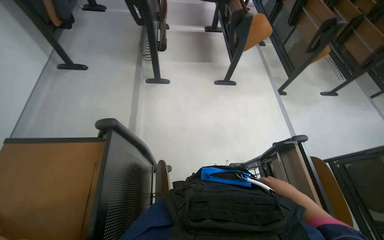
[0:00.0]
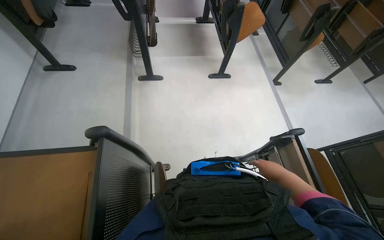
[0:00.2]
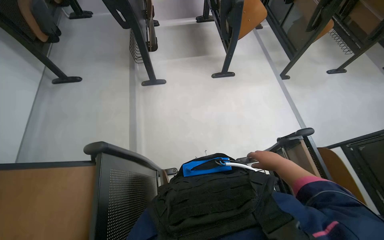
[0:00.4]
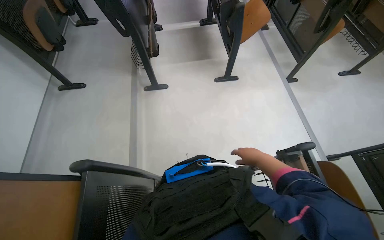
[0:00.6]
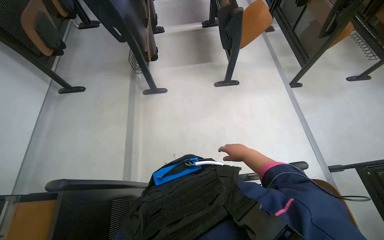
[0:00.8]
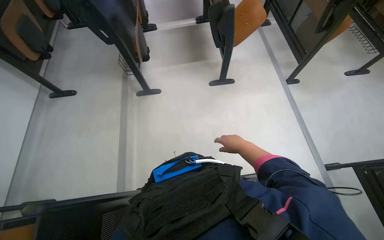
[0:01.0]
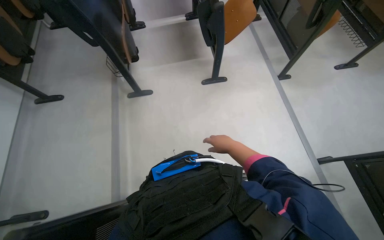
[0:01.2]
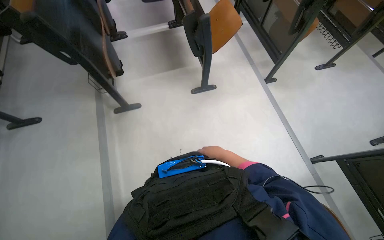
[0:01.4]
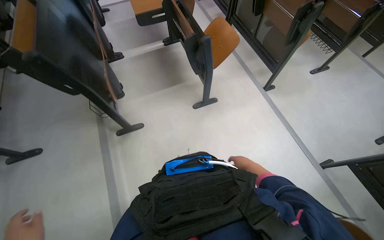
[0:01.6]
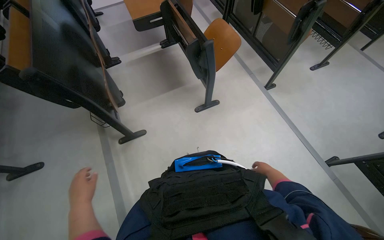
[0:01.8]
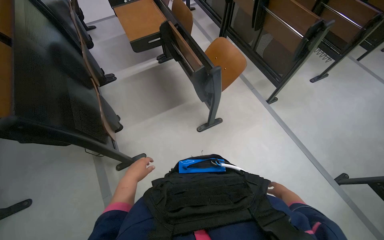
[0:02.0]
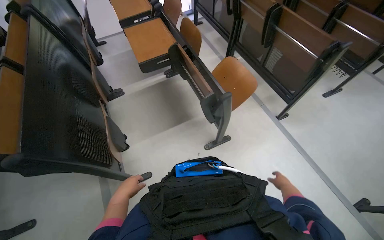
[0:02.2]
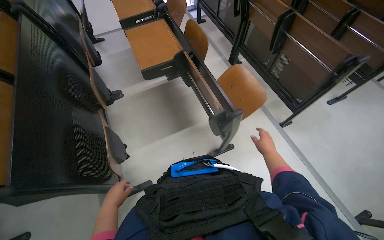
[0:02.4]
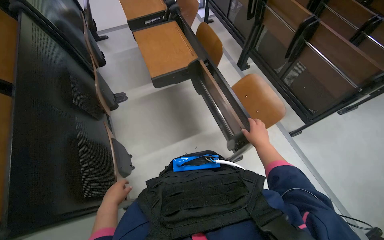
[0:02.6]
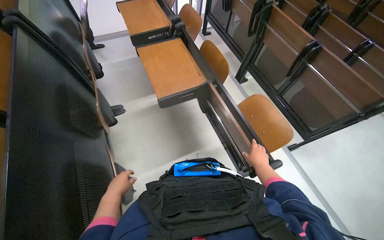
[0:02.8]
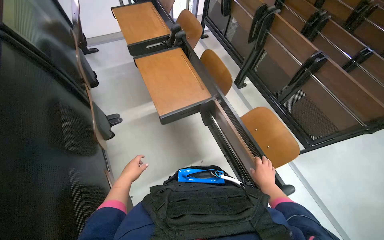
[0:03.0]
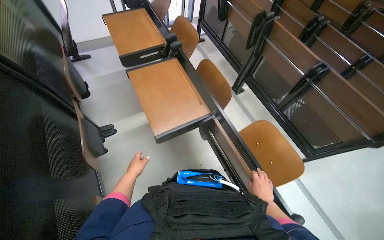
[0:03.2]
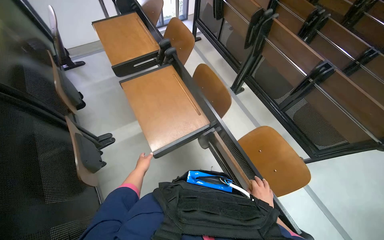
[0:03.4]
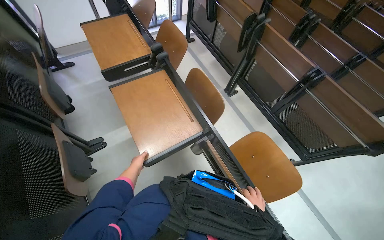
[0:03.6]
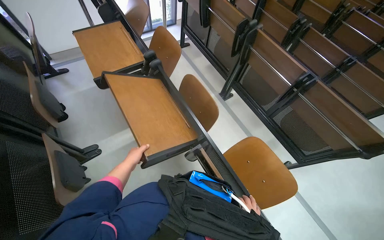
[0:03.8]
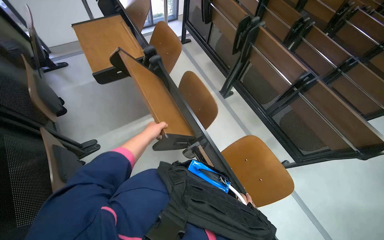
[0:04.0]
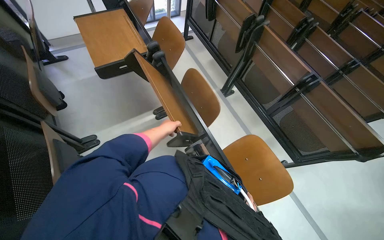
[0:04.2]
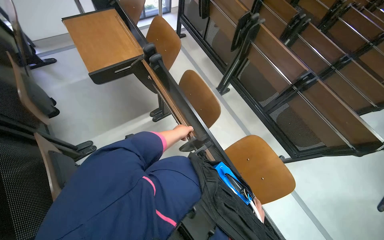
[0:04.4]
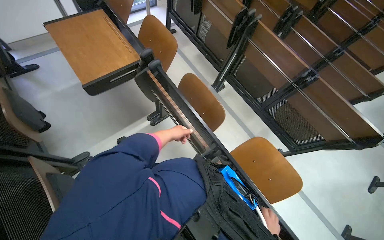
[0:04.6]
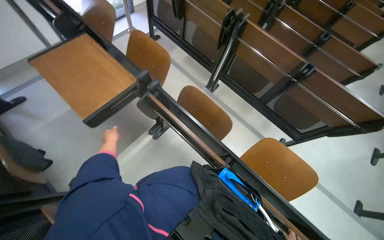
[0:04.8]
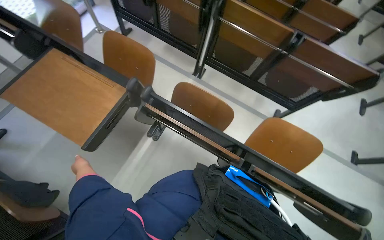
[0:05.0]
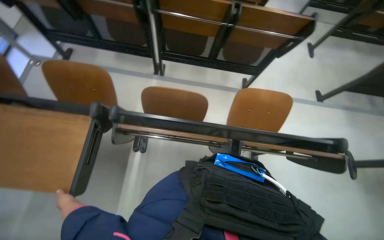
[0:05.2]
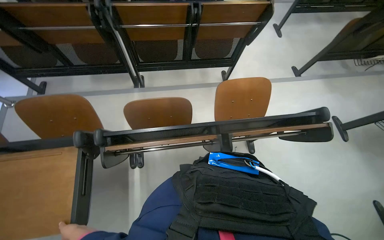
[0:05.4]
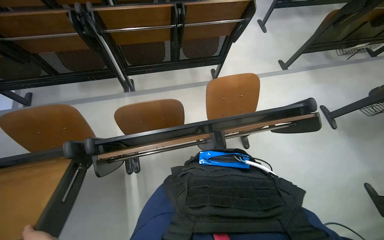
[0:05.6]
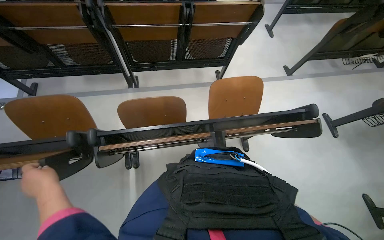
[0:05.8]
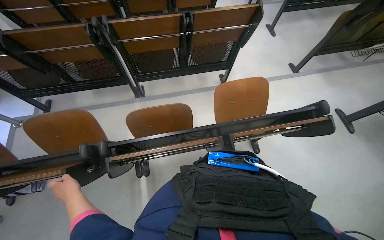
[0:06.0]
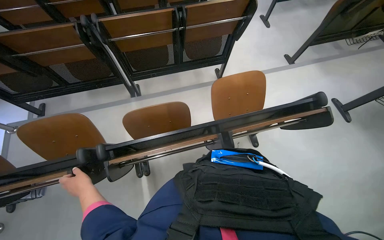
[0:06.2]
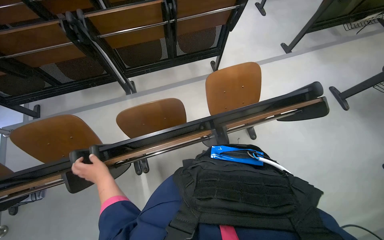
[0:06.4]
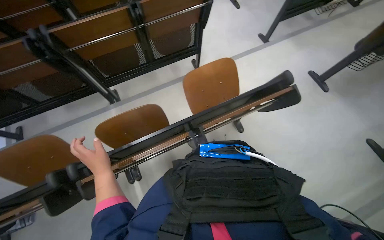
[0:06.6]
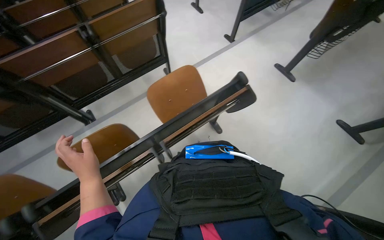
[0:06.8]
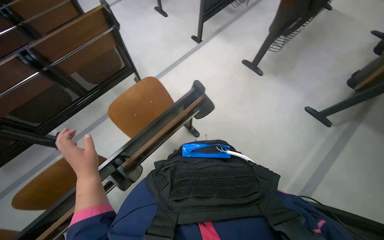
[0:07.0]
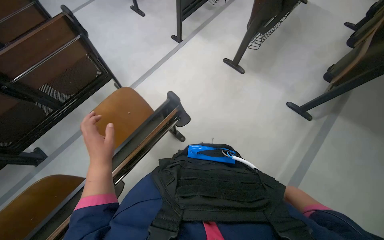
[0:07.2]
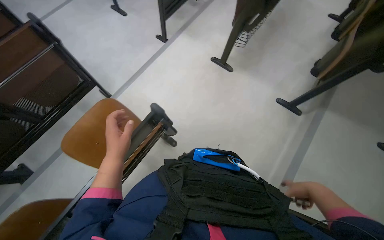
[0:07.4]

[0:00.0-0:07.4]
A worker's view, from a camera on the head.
Job: organizing items.
The whole recording: Organizing lecture hall desks. The worker moves and adjusts desks in the lecture hall, picking up small items from the surfaces.
0:00.0 to 0:01.4: The head travels about 50 cm.
0:01.4 to 0:03.0: The camera is carried some 1 m.
0:03.0 to 0:04.4: The right hand goes about 15 cm farther from the camera; the left hand travels up the picture, farther from the camera and to the right by approximately 50 cm.
0:04.4 to 0:06.0: The wearer's head swings approximately 70 degrees to the right.
0:06.0 to 0:07.4: The wearer moves roughly 60 cm. The wearer's head swings approximately 45 degrees to the right.

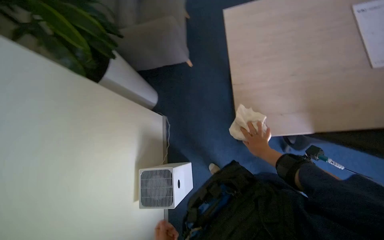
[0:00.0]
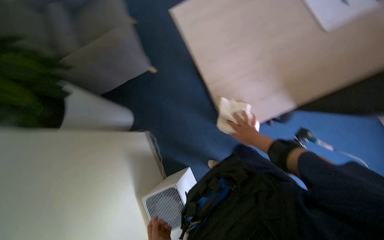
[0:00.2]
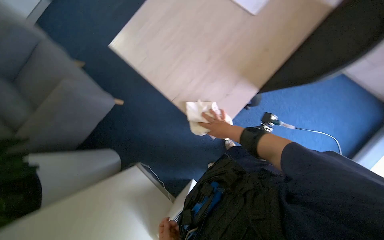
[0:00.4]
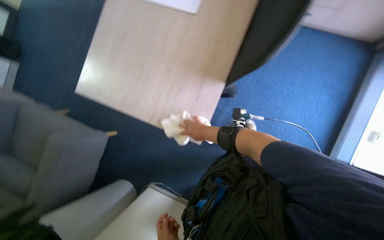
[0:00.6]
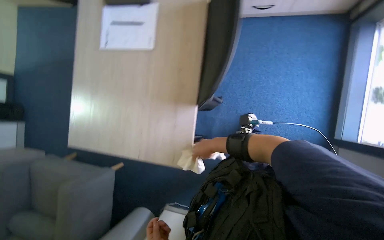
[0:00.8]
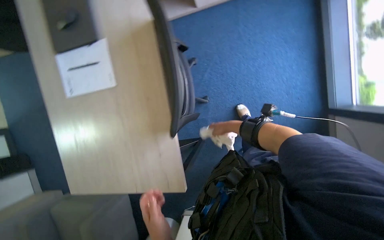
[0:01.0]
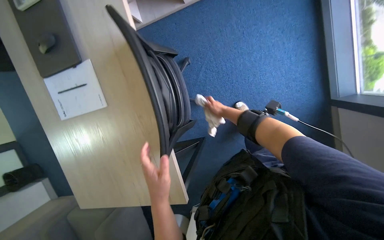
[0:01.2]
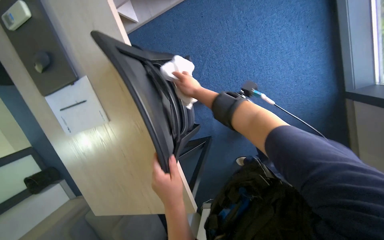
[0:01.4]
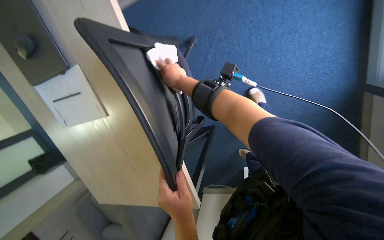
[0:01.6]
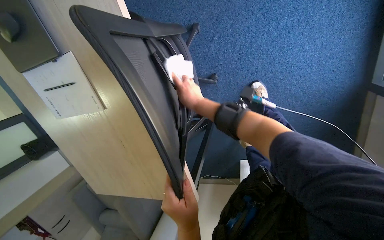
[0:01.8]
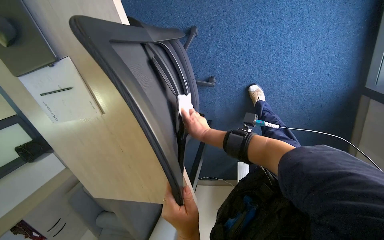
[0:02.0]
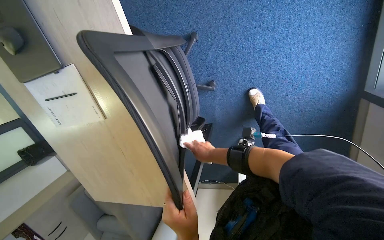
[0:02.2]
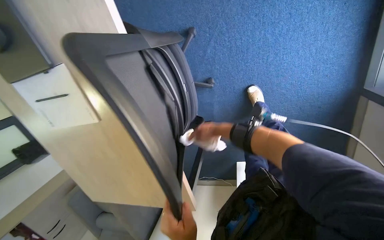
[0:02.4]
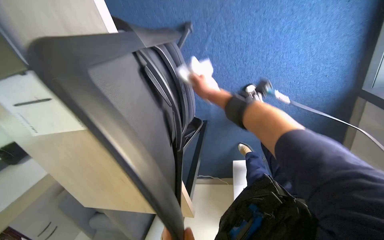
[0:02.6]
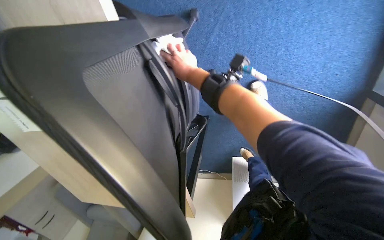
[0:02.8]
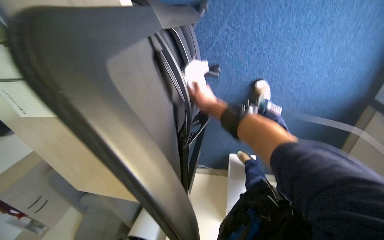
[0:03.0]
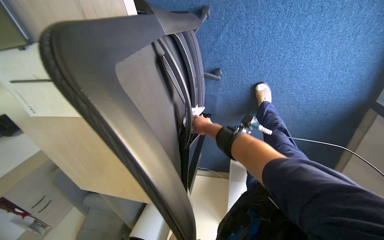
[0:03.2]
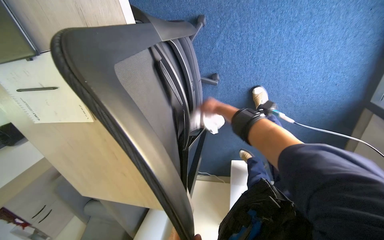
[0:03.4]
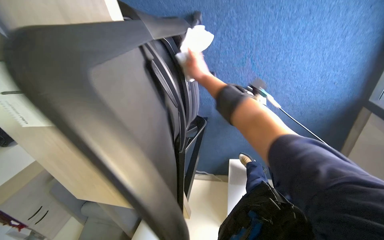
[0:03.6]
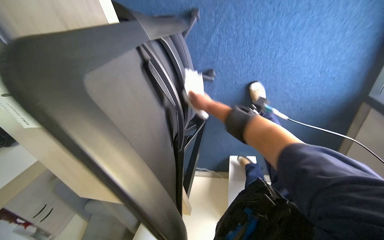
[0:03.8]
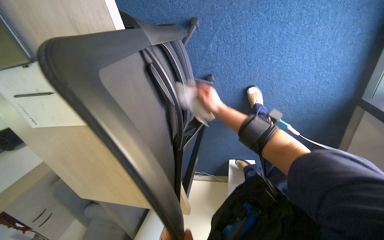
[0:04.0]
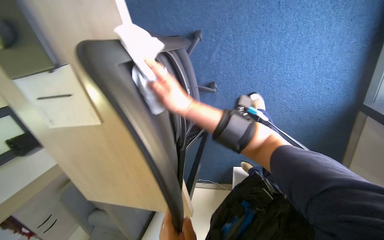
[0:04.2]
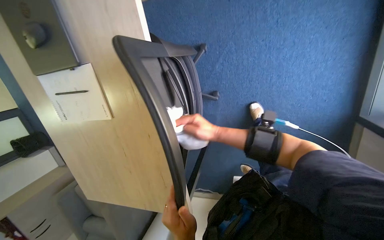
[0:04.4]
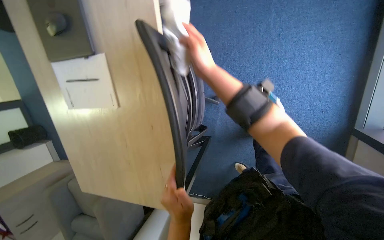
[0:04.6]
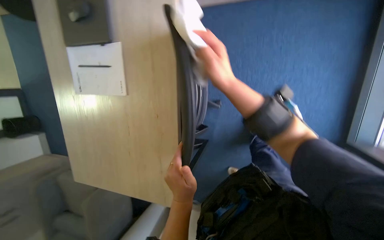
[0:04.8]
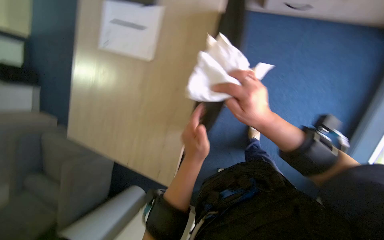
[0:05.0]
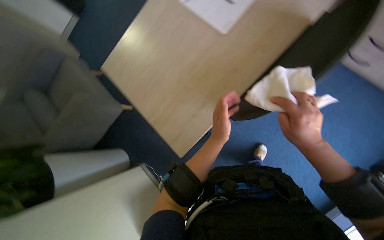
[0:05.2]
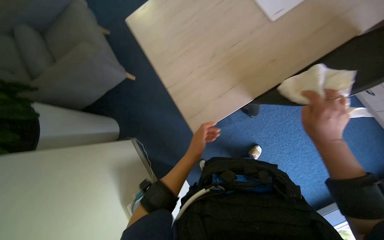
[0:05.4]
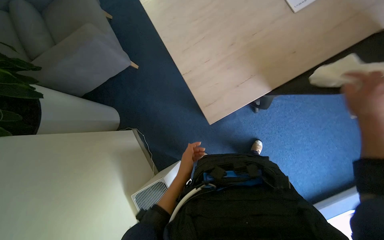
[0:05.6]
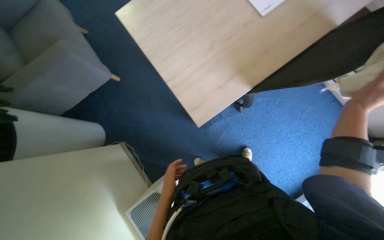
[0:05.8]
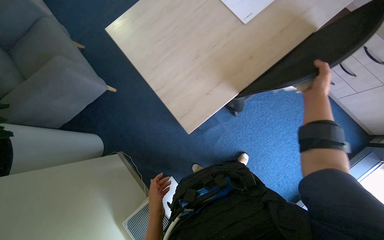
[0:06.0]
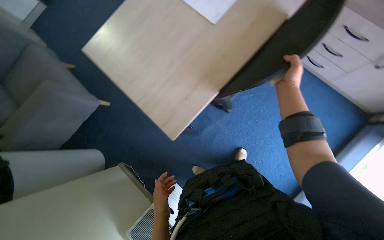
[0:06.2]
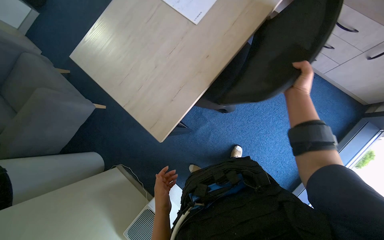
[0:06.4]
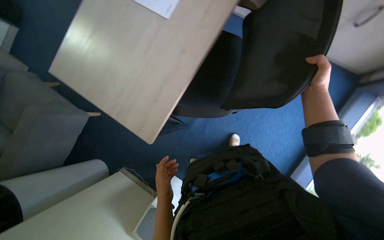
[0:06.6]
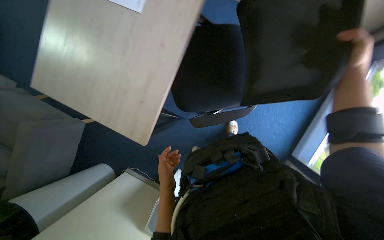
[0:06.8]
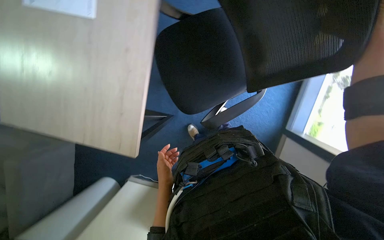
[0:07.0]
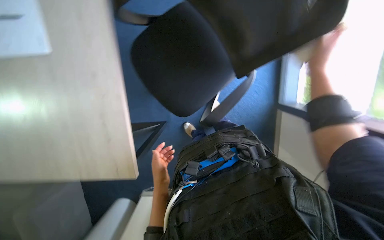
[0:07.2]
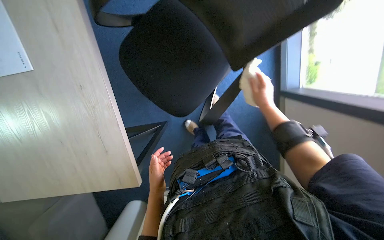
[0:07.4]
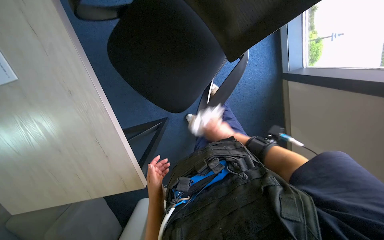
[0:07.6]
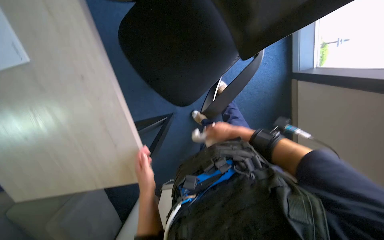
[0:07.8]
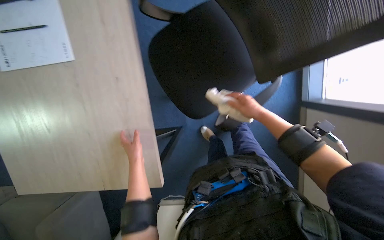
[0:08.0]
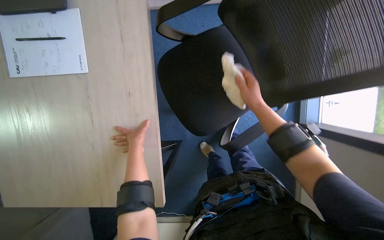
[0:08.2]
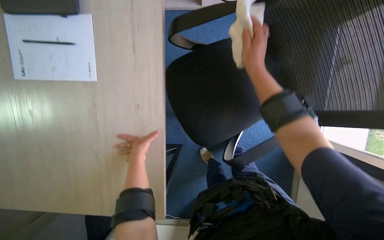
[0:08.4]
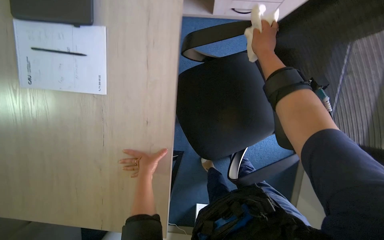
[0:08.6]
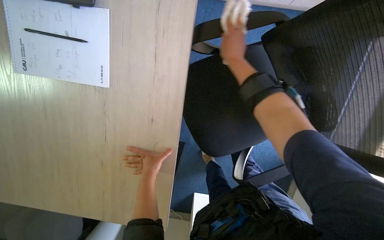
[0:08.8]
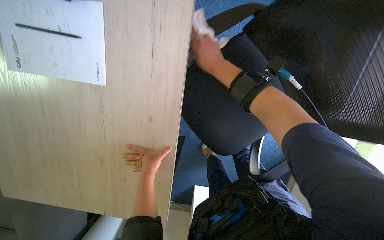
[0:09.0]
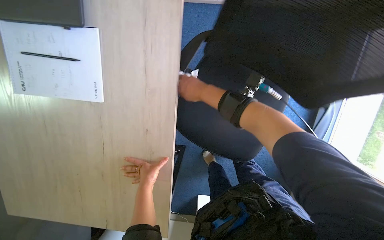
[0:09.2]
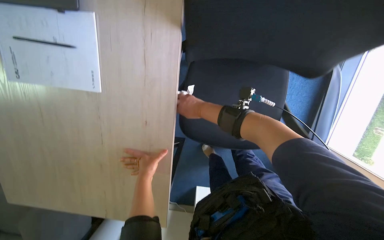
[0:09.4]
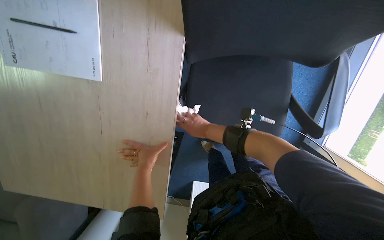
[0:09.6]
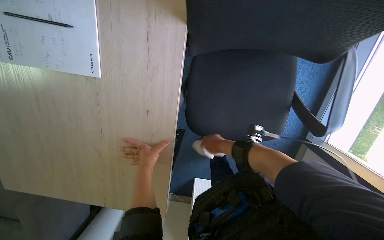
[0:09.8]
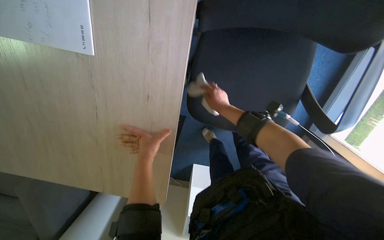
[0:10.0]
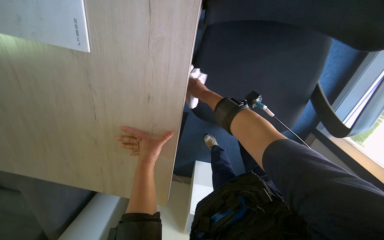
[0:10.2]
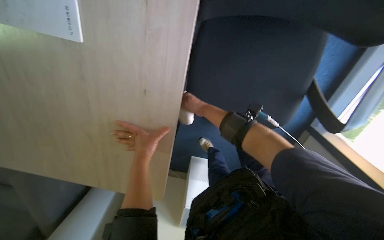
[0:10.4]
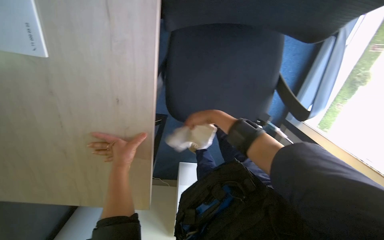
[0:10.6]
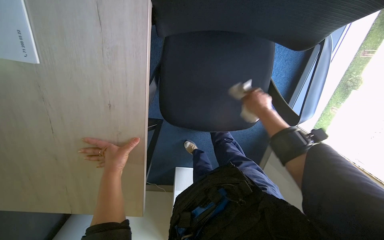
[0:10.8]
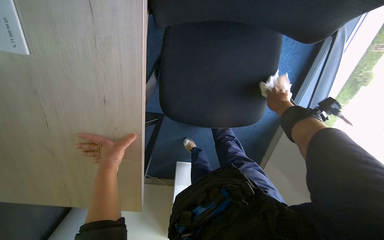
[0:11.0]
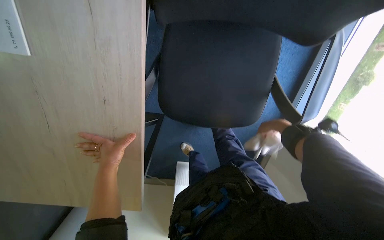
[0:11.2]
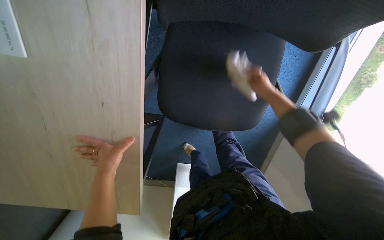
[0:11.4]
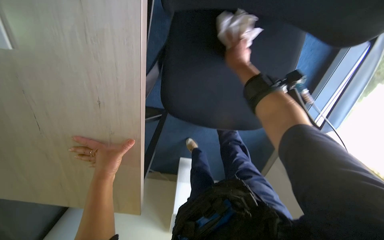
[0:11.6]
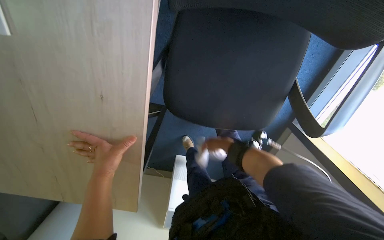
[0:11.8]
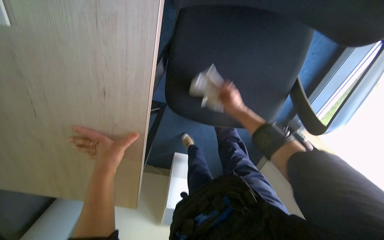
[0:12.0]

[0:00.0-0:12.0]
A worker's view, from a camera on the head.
Job: wiping surfaces.
The whole recording: Wiping office chair. The worker wipes the office chair with a cloth.
0:00.0 to 0:01.6: The camera travels approximately 60 cm. The wearer looks approximately 20 degrees further downward. Everything in view rotates roughly 75 degrees counterclockwise.
0:01.6 to 0:03.0: The wearer looks about 15 degrees further downward. The right hand swings up and down the picture, some 30 cm each way, with 2 reversals.
0:03.0 to 0:04.4: The view tips upward by approximately 15 degrees. The right hand goes up and down the picture, some 20 cm each way, reversing 2 times.
0:04.4 to 0:06.0: The camera is carried roughly 40 cm. The scene turns approximately 45 degrees clockwise in the picture.
0:06.0 to 0:07.6: The camera is carried about 40 cm. The camera pitches downward, by roughly 15 degrees. The scene turns some 45 degrees counterclockwise in the picture.
0:07.6 to 0:09.0: The left hand heads up the picture, covering some 20 cm; the right hand goes approximately 50 cm up the picture and to the left.
0:09.0 to 0:10.4: The view tilts about 15 degrees downward. The right hand travels farther from the camera and down the picture by approximately 35 cm.
